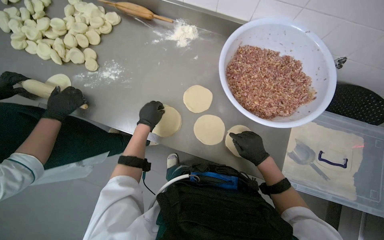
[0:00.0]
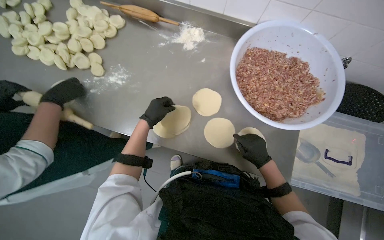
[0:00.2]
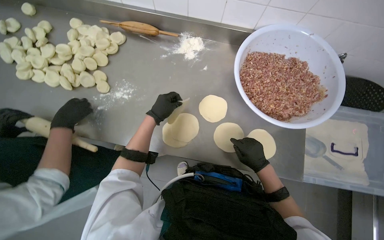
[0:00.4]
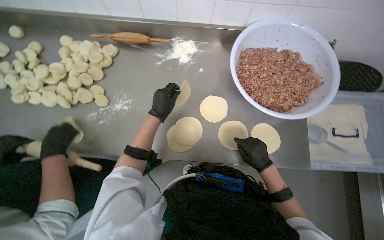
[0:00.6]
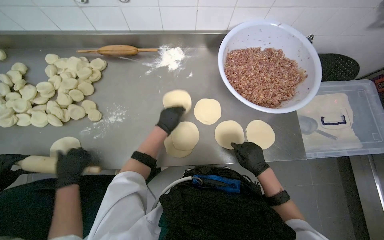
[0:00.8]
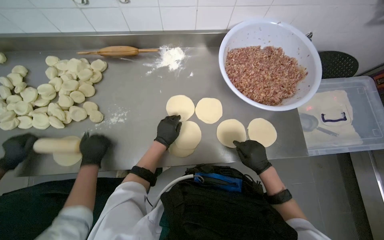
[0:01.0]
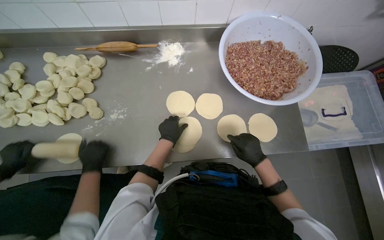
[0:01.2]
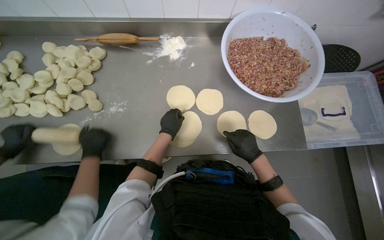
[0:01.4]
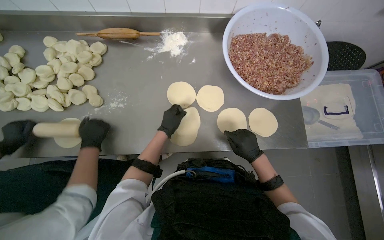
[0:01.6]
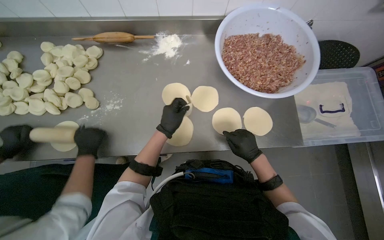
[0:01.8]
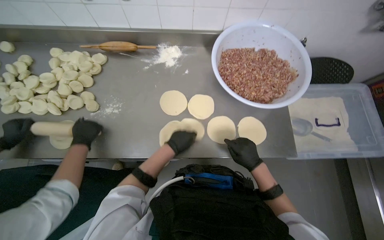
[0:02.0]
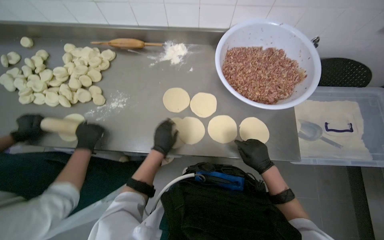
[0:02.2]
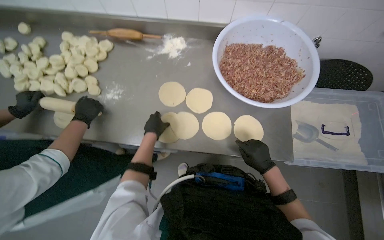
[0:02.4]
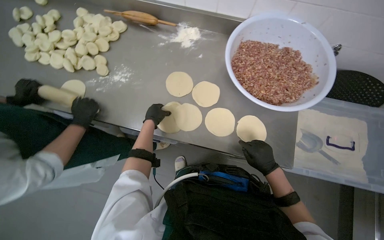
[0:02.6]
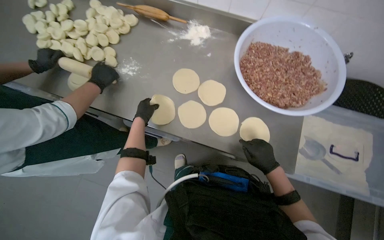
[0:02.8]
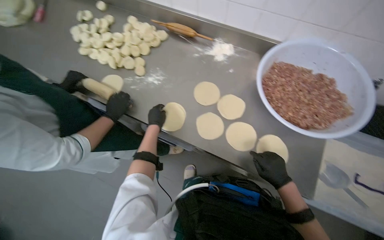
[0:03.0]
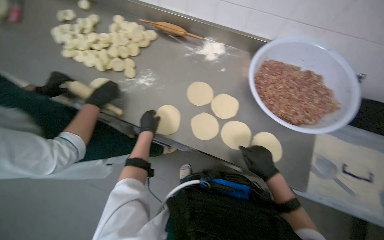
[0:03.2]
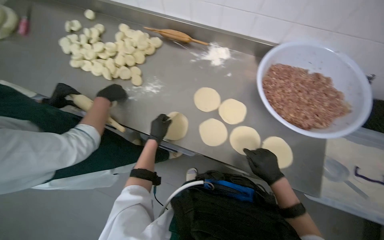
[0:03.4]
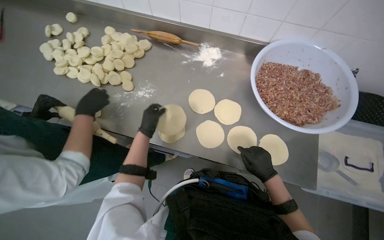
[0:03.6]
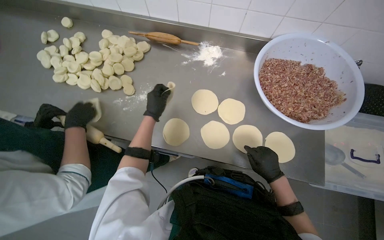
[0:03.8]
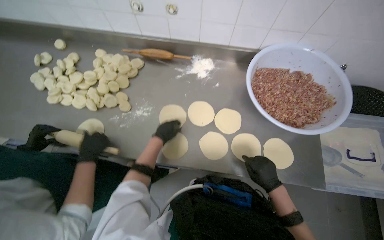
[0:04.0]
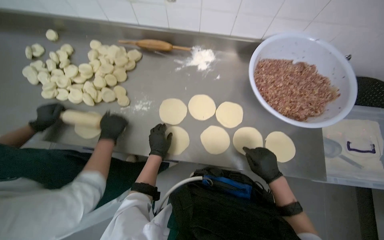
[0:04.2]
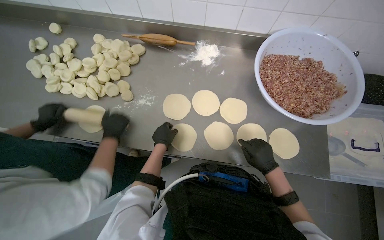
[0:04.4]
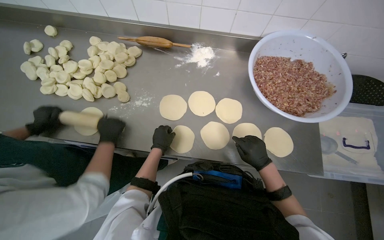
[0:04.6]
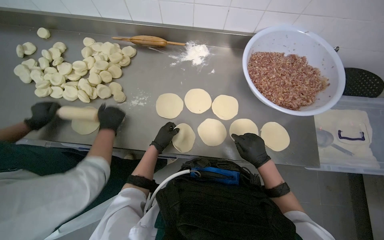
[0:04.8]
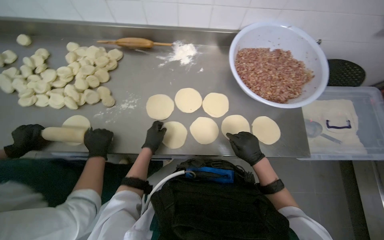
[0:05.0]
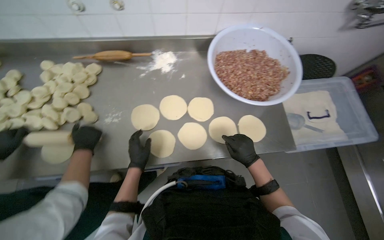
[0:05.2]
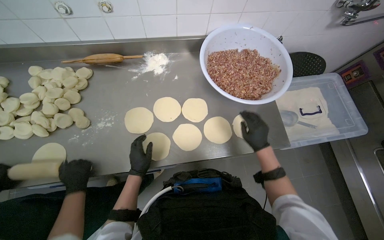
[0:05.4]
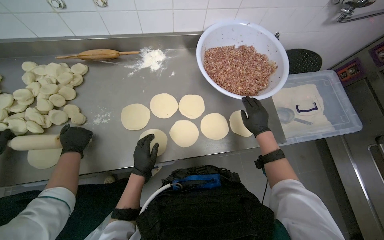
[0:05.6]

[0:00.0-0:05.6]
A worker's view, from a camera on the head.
Job: preparing food.
The whole recording: Arranging Dough Sheets. The worker picks up the round dough sheets and arranges them on the table.
0:01.4 to 0:02.8: The right hand is displaced to the right by about 15 cm.

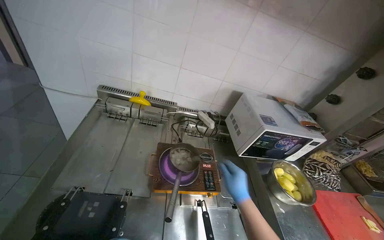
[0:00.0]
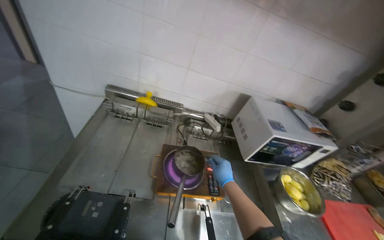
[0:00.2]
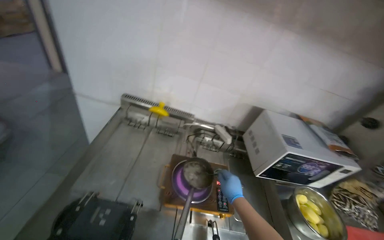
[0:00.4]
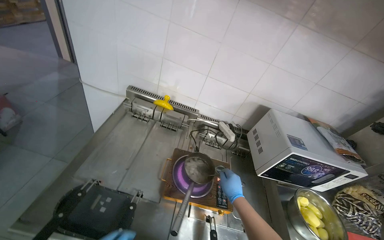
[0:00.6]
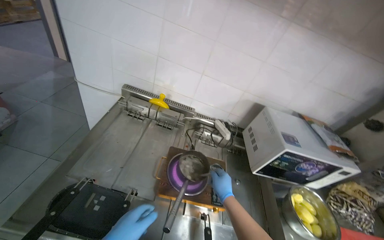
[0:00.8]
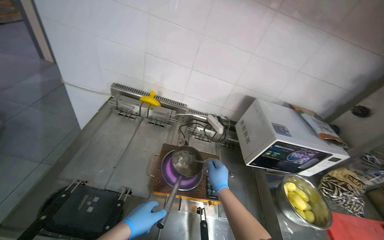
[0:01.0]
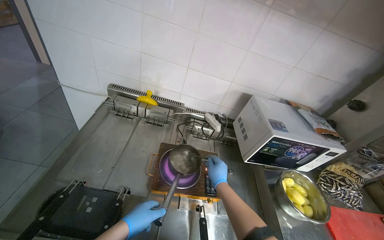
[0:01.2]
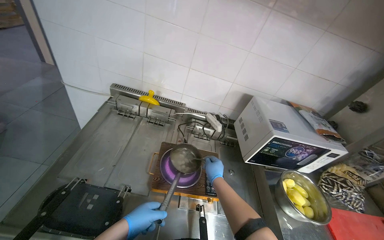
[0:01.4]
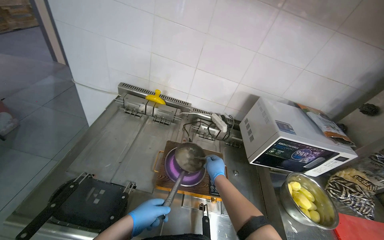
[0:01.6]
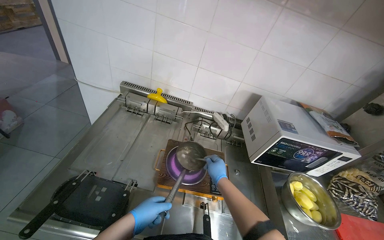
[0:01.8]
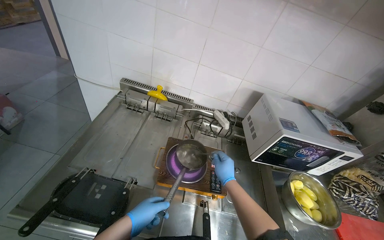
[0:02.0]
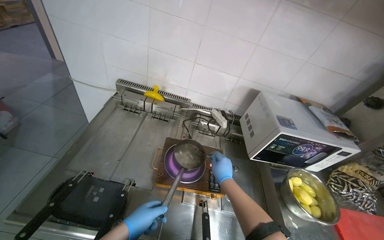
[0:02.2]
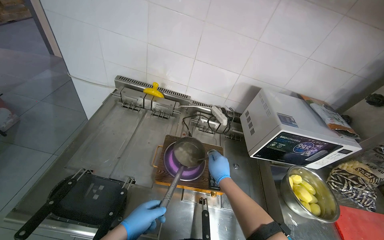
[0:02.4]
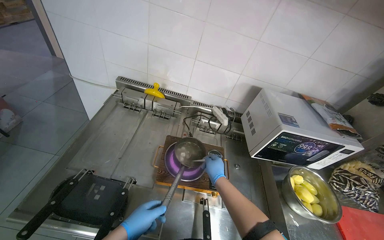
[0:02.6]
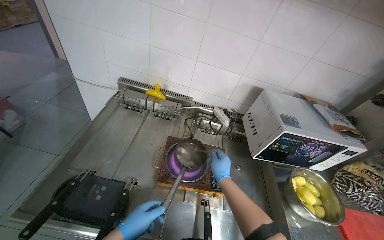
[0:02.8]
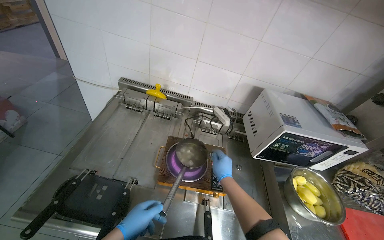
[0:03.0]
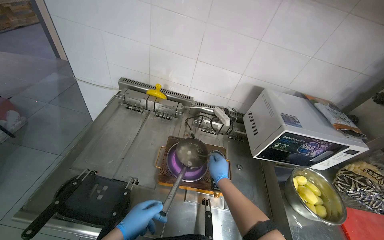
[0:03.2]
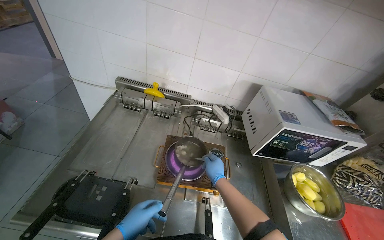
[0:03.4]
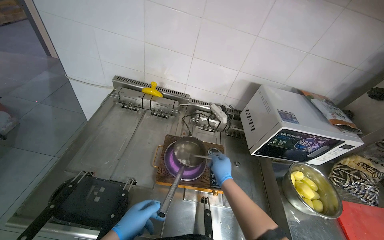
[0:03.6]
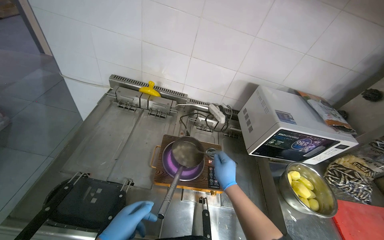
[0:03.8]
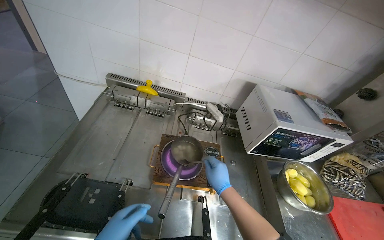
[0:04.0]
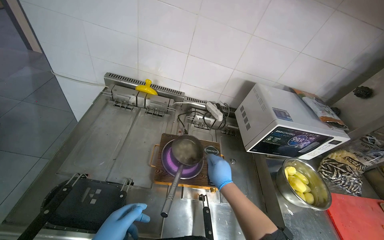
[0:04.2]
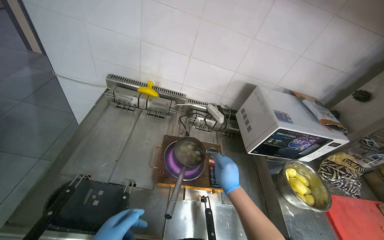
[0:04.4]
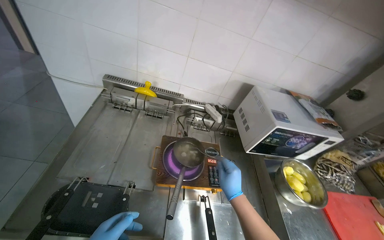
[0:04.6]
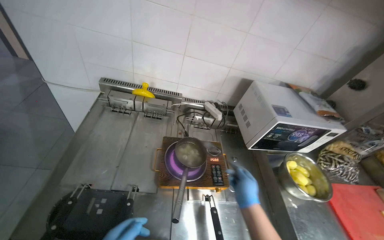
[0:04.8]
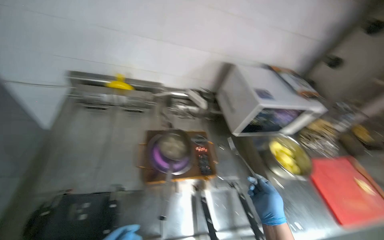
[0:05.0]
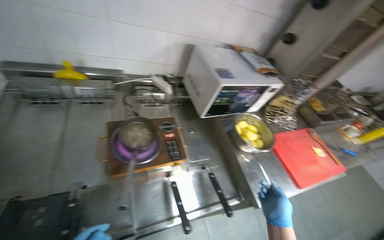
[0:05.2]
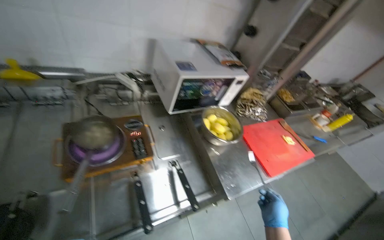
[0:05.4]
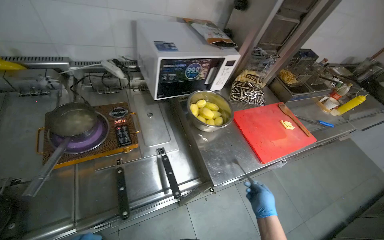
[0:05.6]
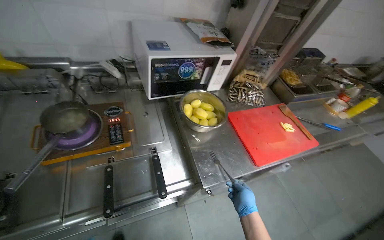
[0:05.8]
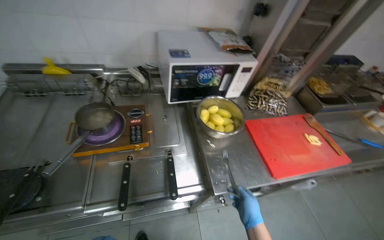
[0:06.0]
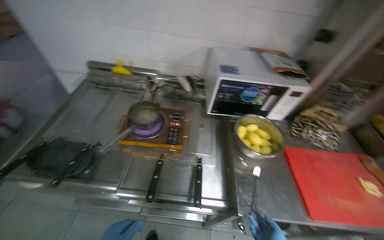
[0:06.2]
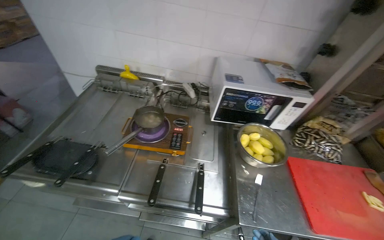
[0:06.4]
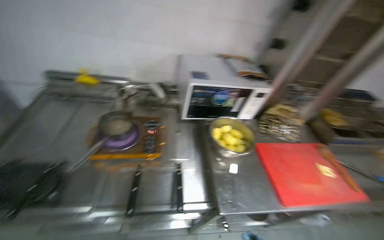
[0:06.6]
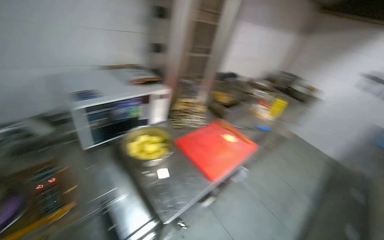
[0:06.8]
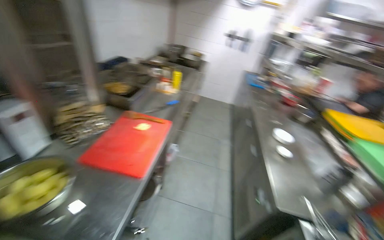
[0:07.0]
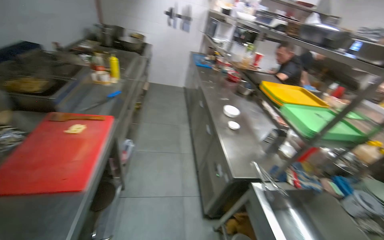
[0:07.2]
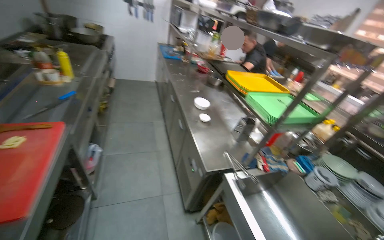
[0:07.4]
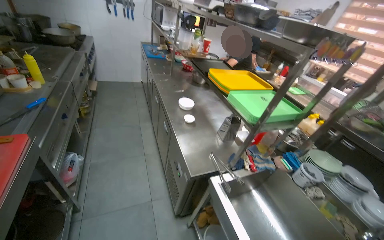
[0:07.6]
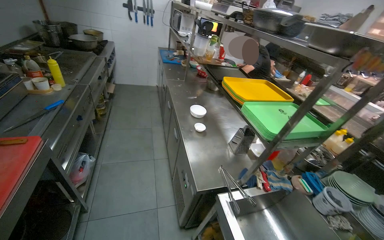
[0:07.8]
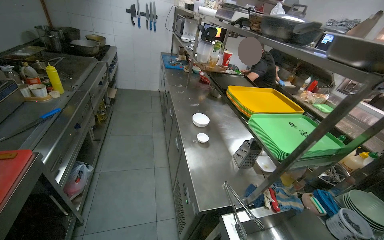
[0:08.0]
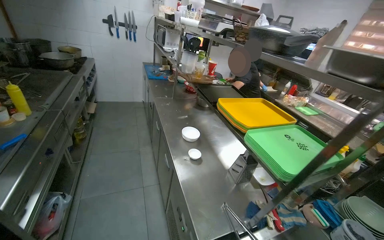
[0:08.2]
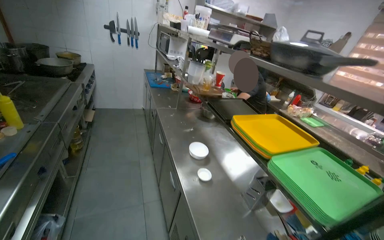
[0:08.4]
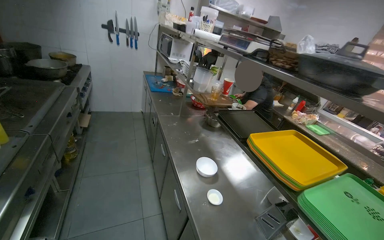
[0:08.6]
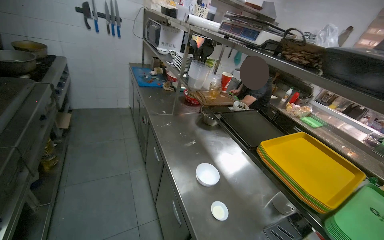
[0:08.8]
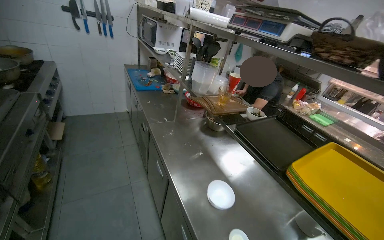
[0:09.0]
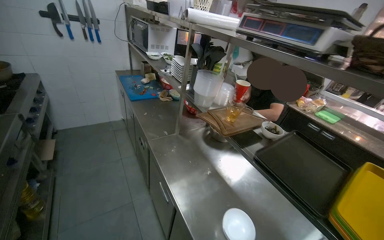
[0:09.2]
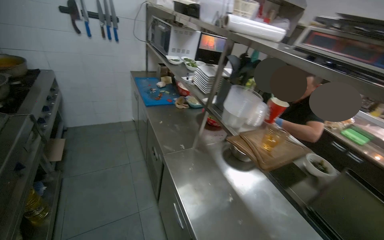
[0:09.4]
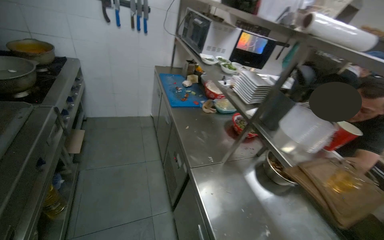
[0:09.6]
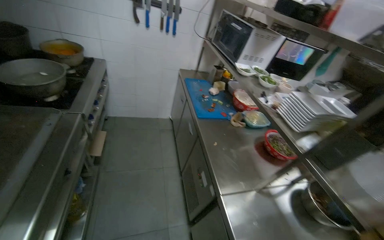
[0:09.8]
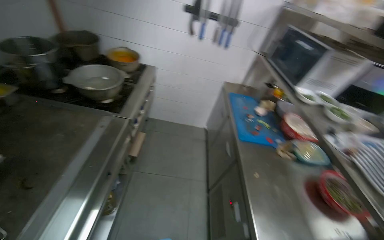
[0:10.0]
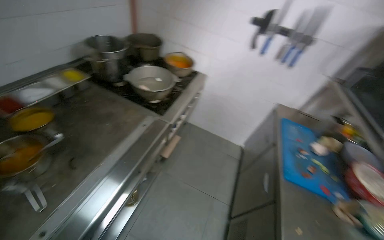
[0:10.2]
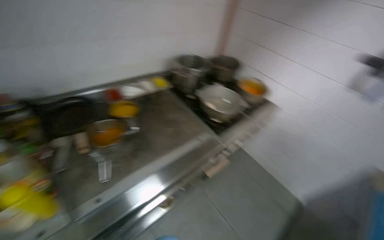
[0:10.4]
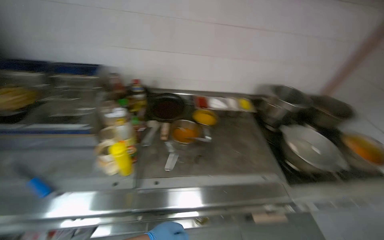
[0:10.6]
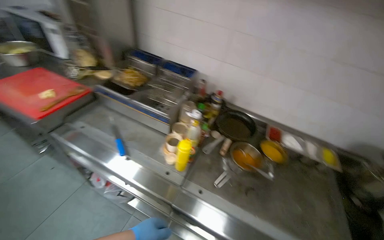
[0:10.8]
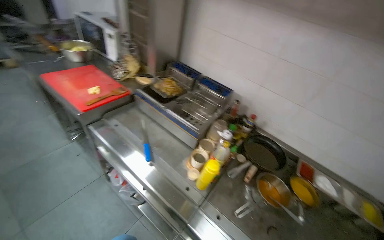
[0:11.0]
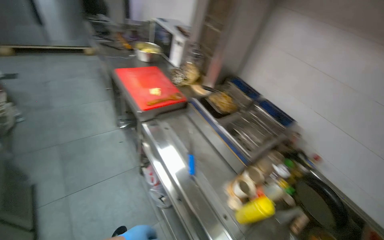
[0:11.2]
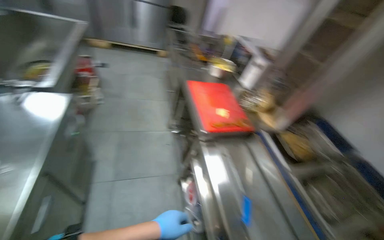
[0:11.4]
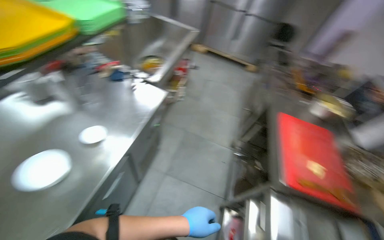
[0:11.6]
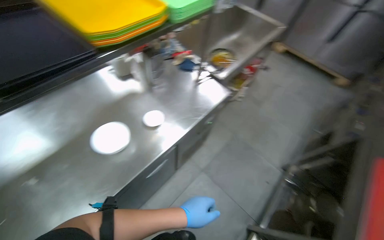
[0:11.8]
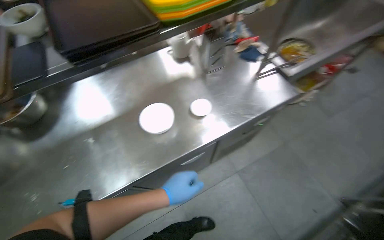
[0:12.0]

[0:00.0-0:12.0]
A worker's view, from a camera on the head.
Job: preparing food.
The whole recording: Stirring meal and taking fried potatoes from oil. The worker stirs the meal on the gas stove and takes the fried potatoes from the oil.
0:01.6 to 0:03.0: The hands make small movements and keep their place.
0:03.0 to 0:04.4: The right hand moves nearer to the camera, some 10 cm.
0:04.4 to 0:06.0: The head travels to the right, some 40 cm.
0:06.0 to 0:07.6: The wearer looks about 95 degrees further to the right.
0:07.6 to 0:09.0: The wearer moves roughly 90 cm.
0:09.0 to 0:10.4: The head travels approximately 1 m. The wearer looks roughly 75 degrees further to the left.
0:10.4 to 0:12.0: The head travels some 90 cm. The wearer looks approximately 190 degrees further to the left. The wearer looks approximately 15 degrees further upward.

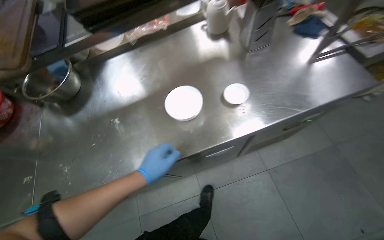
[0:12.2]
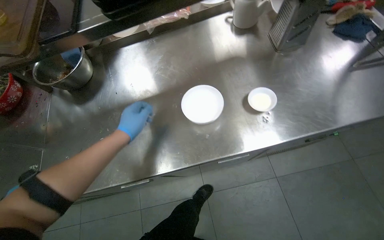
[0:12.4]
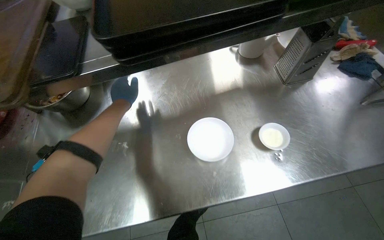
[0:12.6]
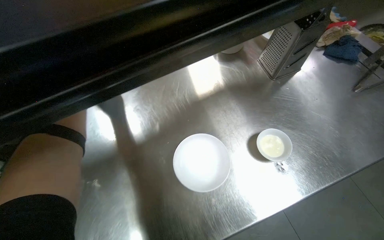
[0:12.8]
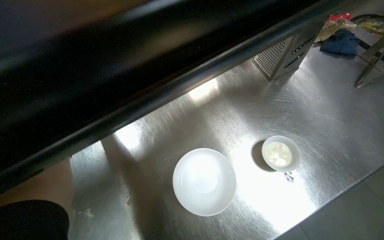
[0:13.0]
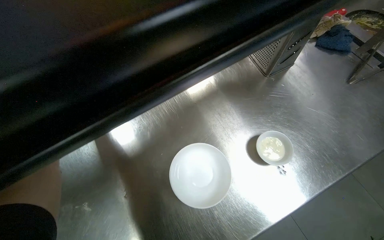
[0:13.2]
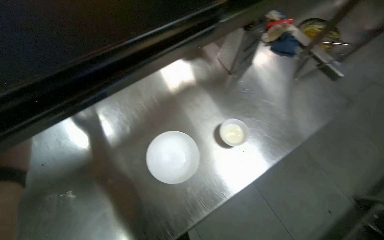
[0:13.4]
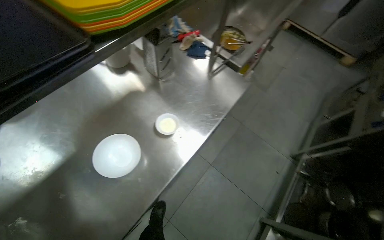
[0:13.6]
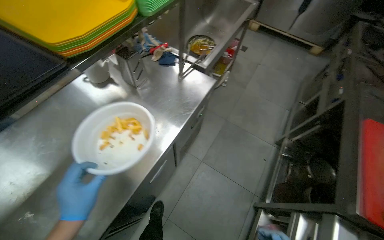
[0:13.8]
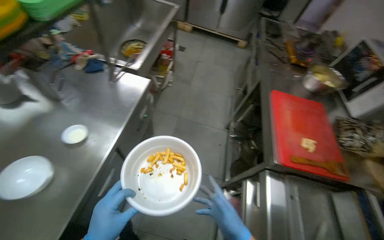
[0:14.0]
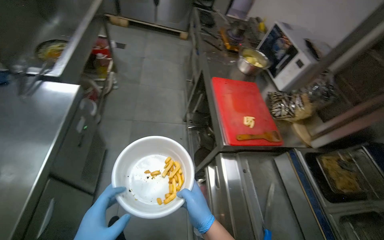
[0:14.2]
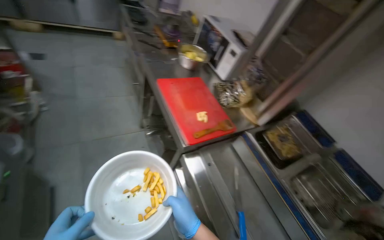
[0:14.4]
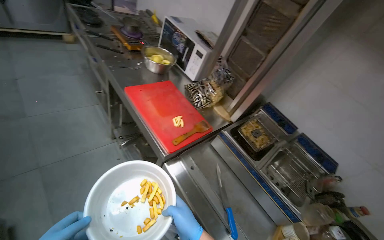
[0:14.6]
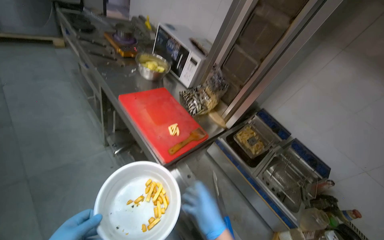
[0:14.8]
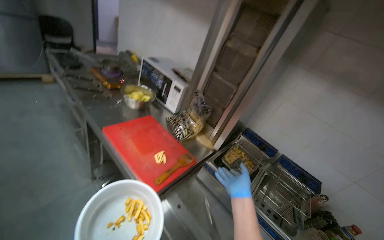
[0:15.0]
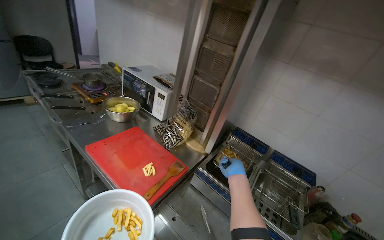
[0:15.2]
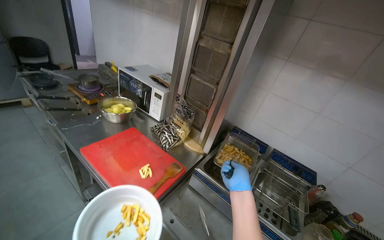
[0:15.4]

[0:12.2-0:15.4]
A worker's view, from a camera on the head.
Job: preparing food.
The whole recording: Stirring meal and taking fried potatoes from oil. The worker stirs the meal on the gas stove and takes the fried potatoes from the oil.
0:12.2 to 0:13.8: The head rotates some 45 degrees to the right.
0:13.8 to 0:15.4: The wearer moves some 40 cm. The wearer's head swings some 85 degrees to the right.
